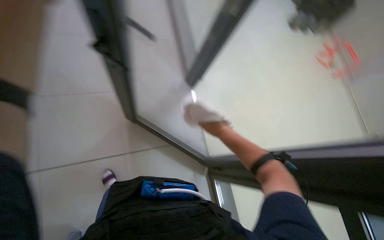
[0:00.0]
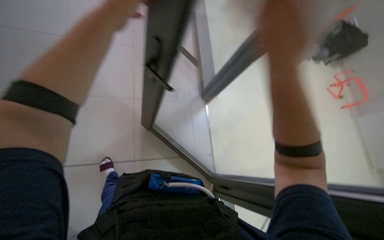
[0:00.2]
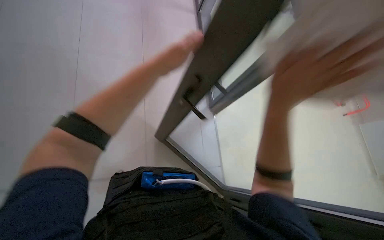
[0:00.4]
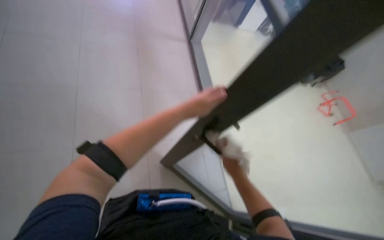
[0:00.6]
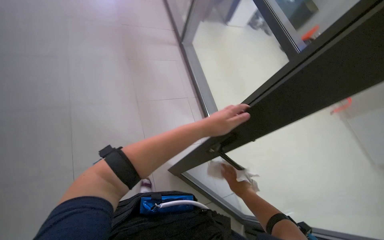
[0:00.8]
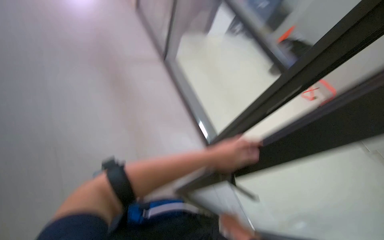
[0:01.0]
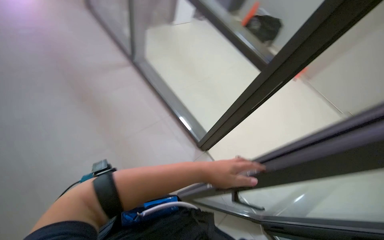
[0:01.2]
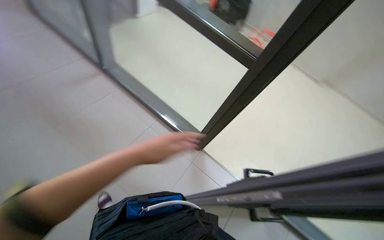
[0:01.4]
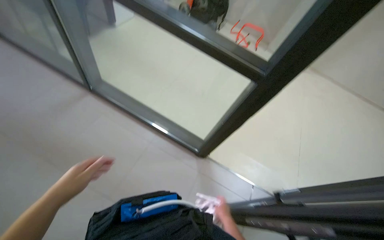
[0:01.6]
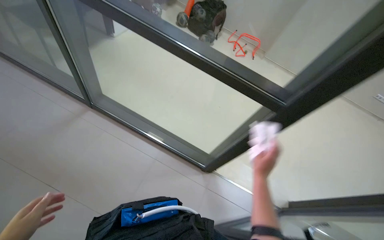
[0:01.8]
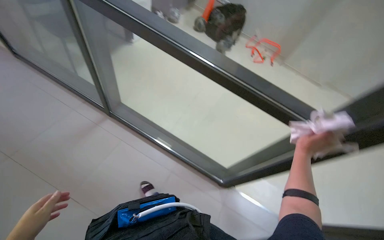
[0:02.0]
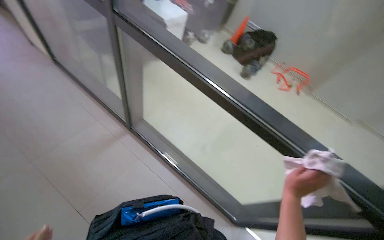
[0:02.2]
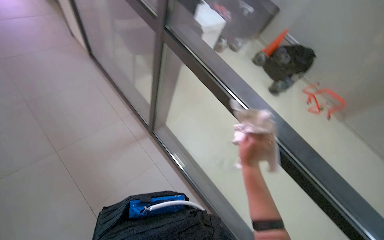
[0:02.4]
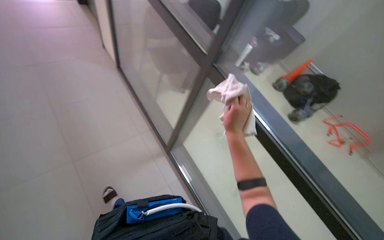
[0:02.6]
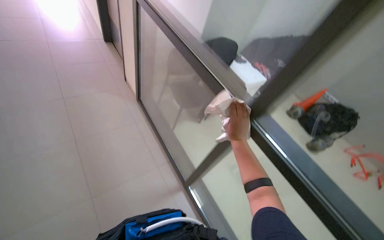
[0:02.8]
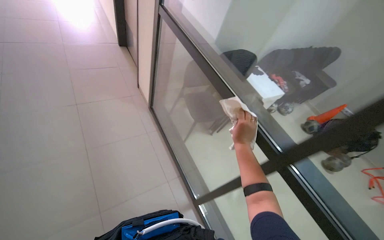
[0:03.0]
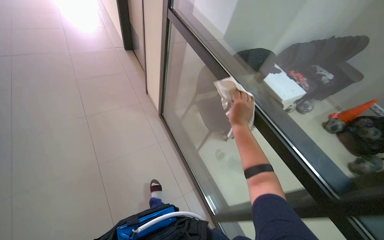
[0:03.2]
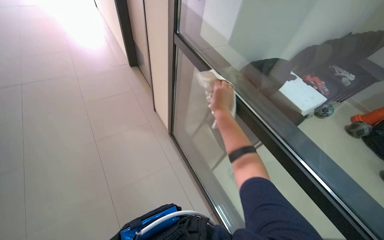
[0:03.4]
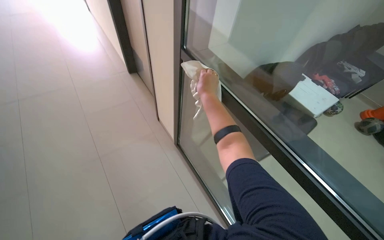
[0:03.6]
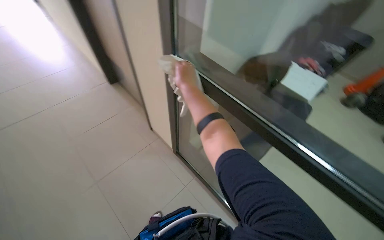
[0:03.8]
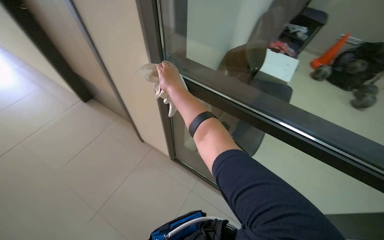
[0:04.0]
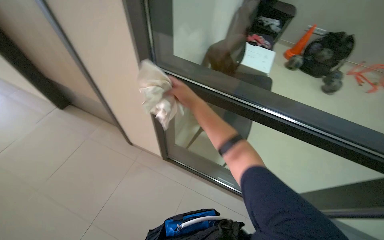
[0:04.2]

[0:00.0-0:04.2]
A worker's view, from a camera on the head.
Job: wiping surfaces.
The whole recording: Wiping window frames. The worker wipes the window frames with a white cloth.
0:00.0 to 0:01.4: The scene turns about 30 degrees counterclockwise in the picture.
0:01.4 to 0:02.8: The head rotates approximately 35 degrees to the left. The wearer looks about 25 degrees further upward.
0:02.8 to 0:04.2: The head travels about 40 cm. The scene rotates counterclockwise by approximately 30 degrees.

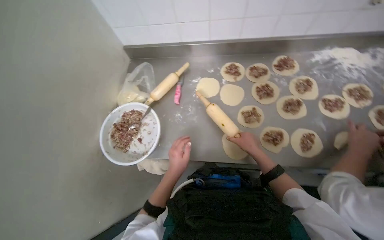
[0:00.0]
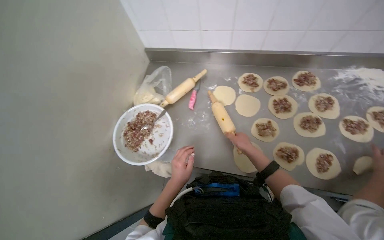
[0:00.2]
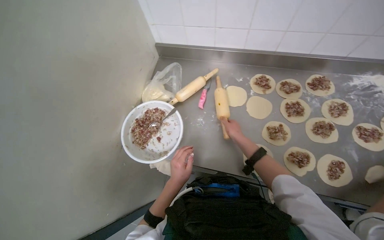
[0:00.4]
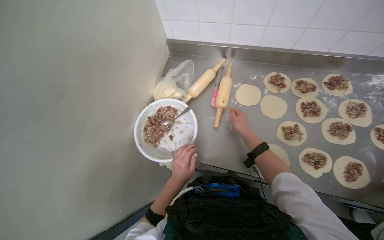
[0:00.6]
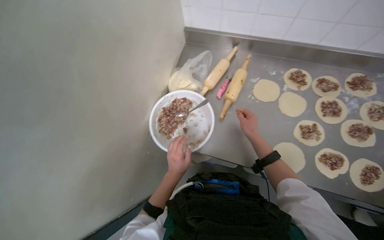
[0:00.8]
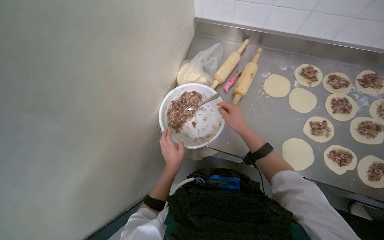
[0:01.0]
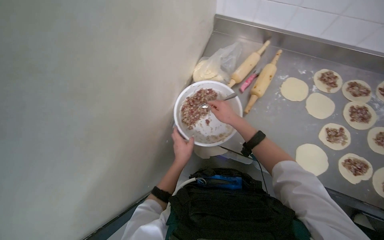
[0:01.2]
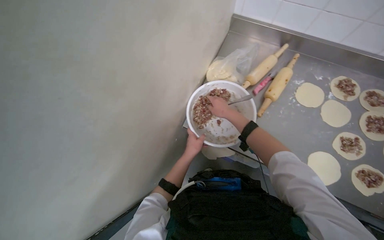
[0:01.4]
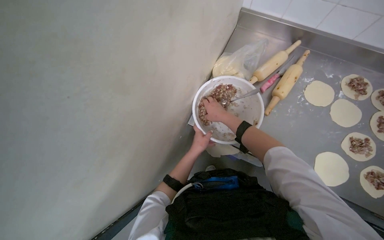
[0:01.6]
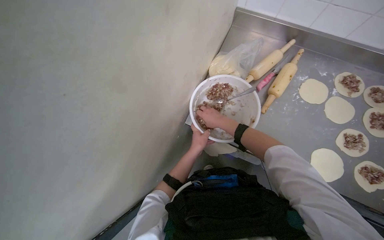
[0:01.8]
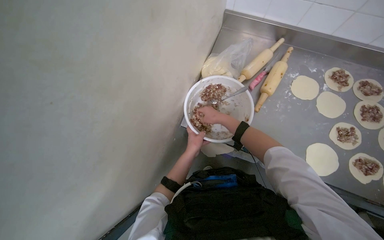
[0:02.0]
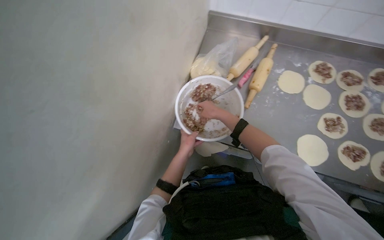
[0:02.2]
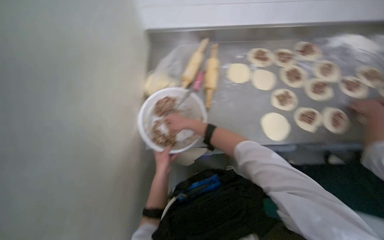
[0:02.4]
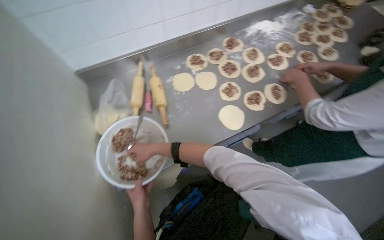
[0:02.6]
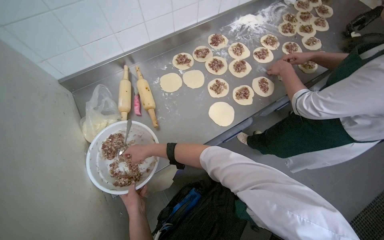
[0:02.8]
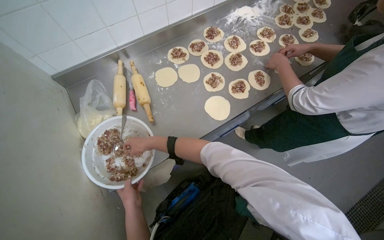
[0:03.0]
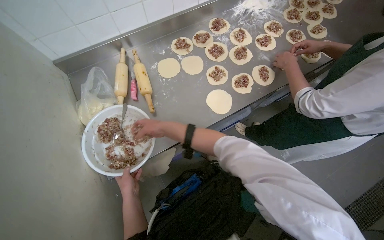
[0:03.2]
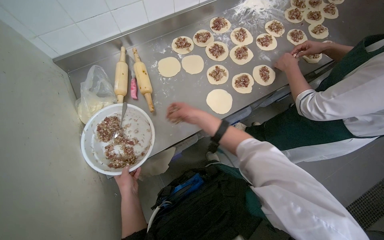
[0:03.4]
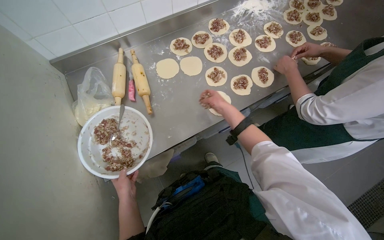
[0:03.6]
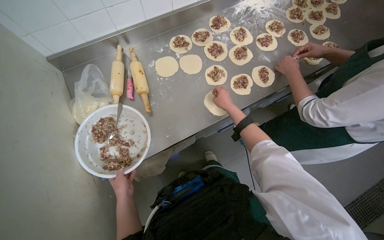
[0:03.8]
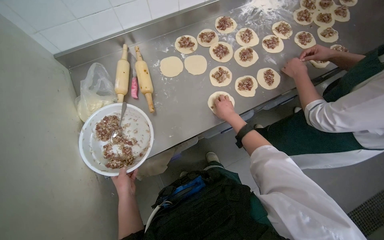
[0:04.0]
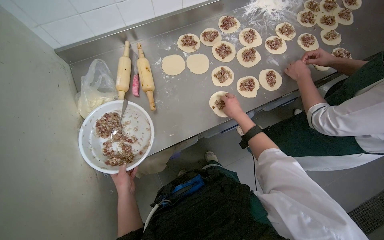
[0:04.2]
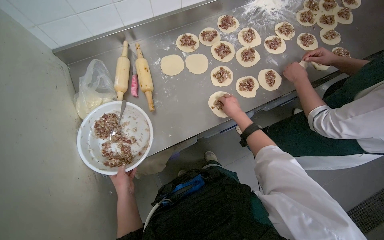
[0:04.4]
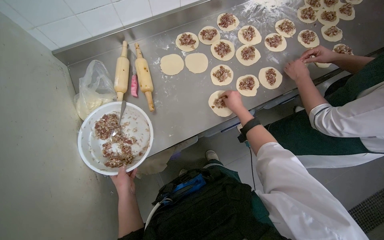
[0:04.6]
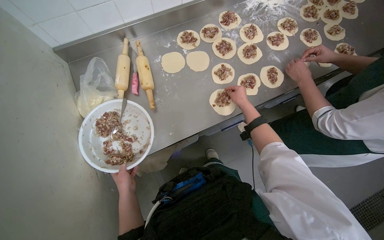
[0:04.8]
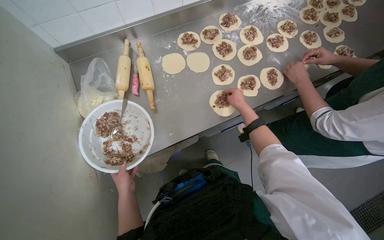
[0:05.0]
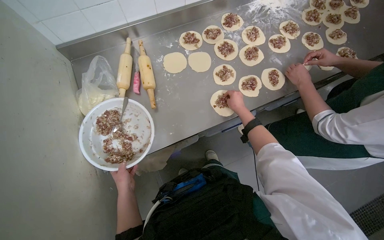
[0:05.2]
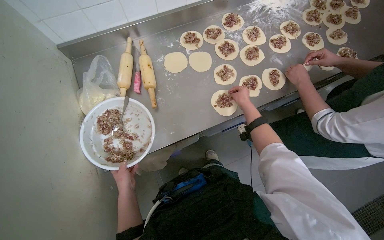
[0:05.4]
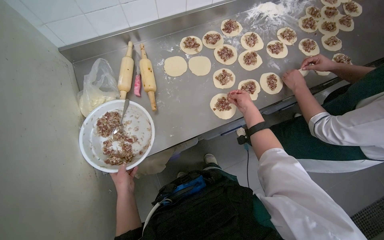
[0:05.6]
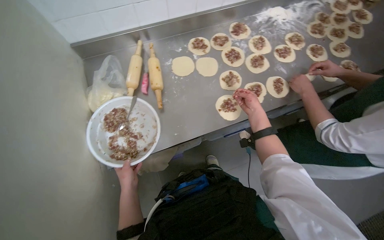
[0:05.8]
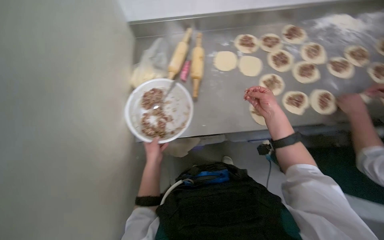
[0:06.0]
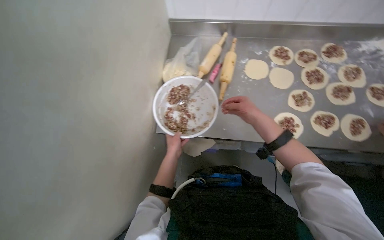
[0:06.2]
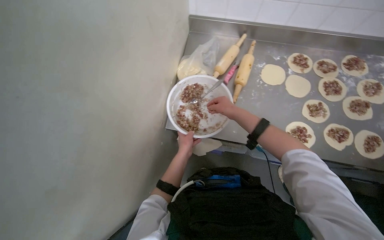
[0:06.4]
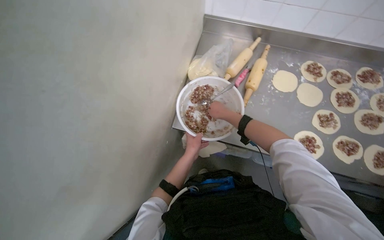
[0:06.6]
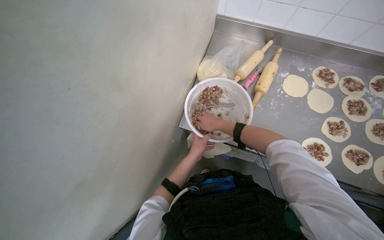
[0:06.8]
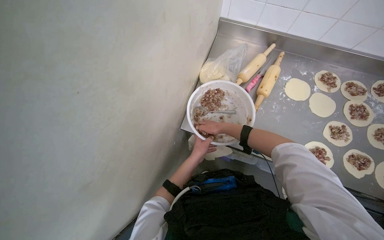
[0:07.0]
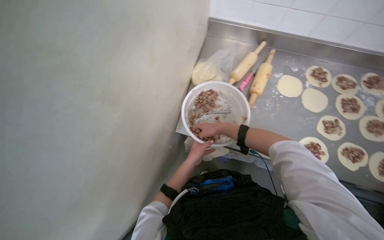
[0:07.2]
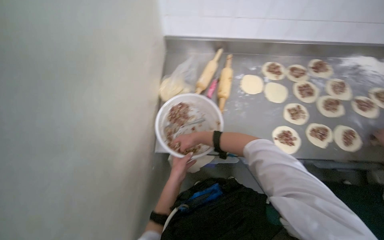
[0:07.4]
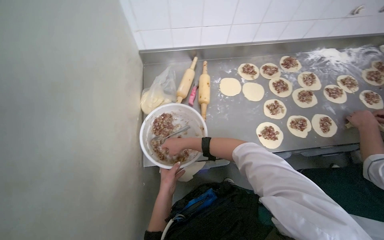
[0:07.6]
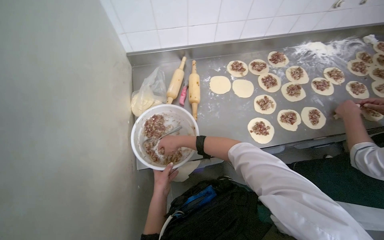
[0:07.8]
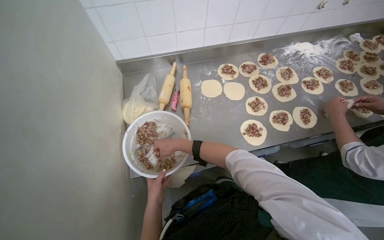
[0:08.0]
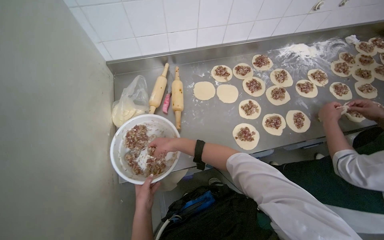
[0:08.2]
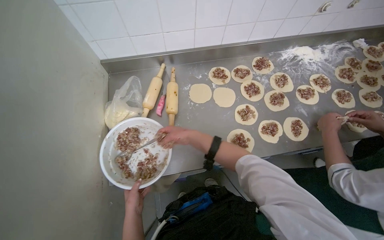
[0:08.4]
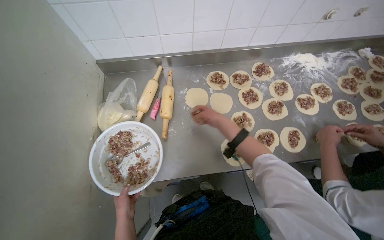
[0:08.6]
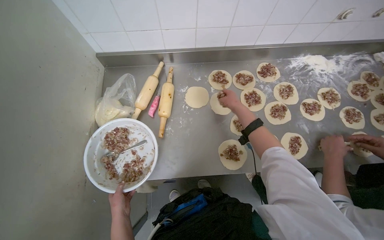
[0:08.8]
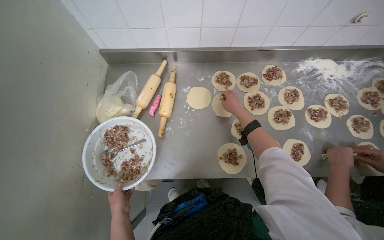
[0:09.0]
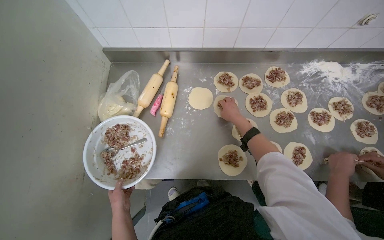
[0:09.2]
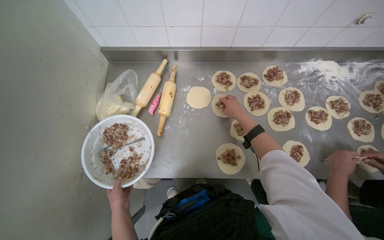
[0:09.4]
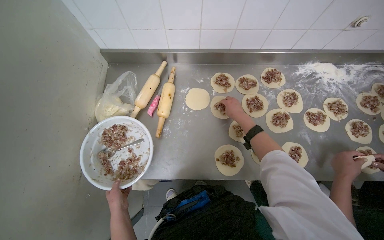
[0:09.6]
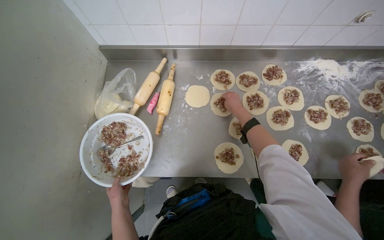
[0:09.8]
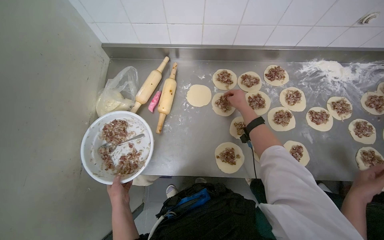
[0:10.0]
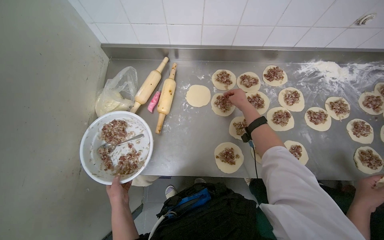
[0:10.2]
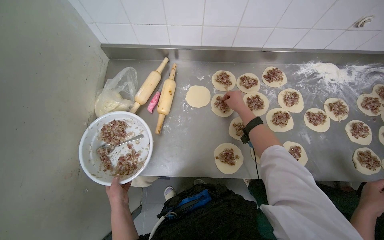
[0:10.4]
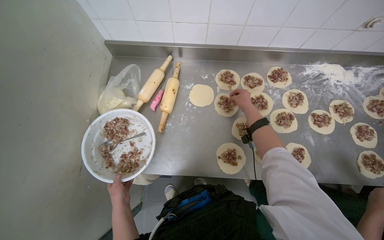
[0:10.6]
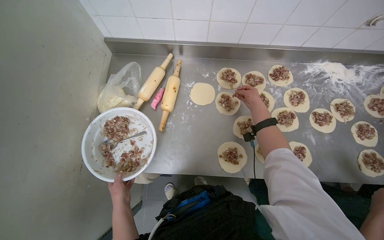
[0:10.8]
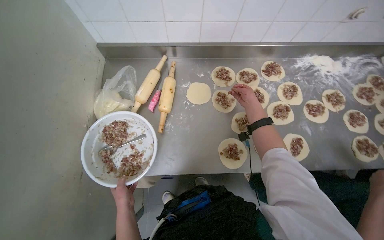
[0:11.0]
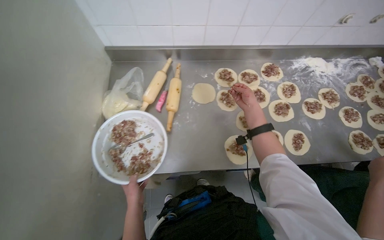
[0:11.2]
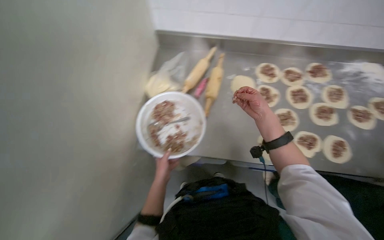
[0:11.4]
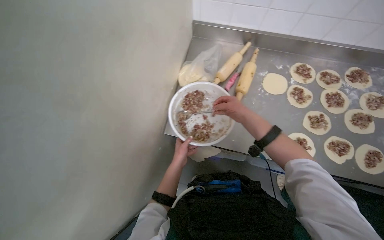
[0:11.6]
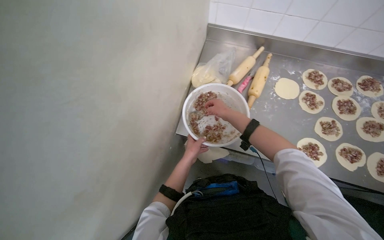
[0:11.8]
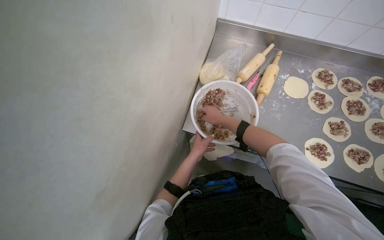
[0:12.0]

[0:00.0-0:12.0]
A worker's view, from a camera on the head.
Job: preparing food.
The whole recording: Placing filling onto dough circles. The worker spoons filling from a bowl and places it onto dough circles.
0:00.0 to 0:01.6: The right hand travels to the left by roughly 50 cm, while the left hand goes roughly 20 cm farther from the camera.
0:01.6 to 0:03.0: The wearer looks approximately 60 degrees further to the right.
0:03.0 to 0:04.4: The right hand shifts some 35 cm to the right.
0:07.6 to 0:09.0: The right hand goes roughly 50 cm to the right and up the picture.
0:09.0 to 0:10.4: The hands are busy where they are.
0:10.4 to 0:12.0: The right hand shifts some 50 cm to the left and down the picture.

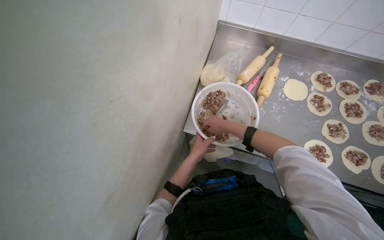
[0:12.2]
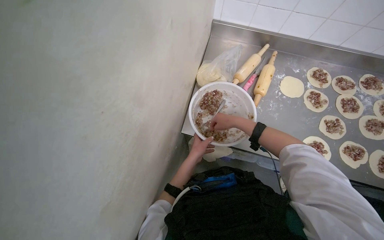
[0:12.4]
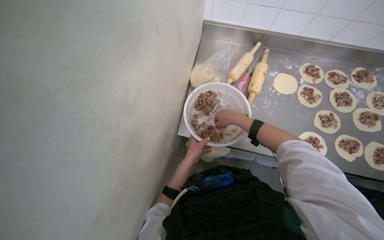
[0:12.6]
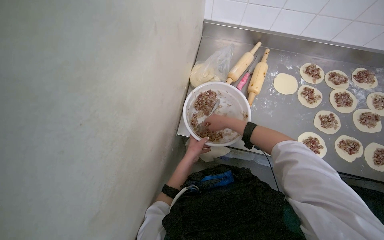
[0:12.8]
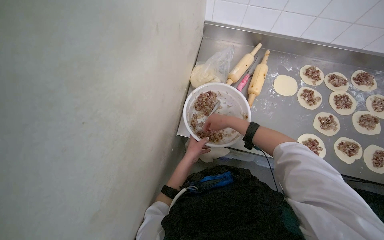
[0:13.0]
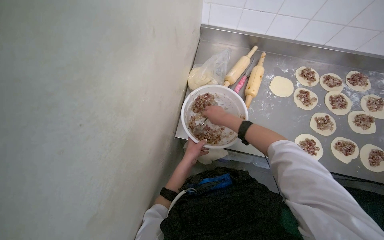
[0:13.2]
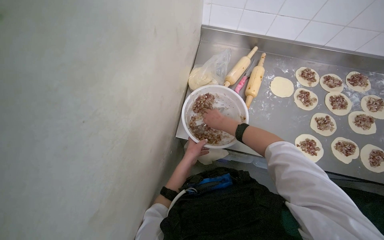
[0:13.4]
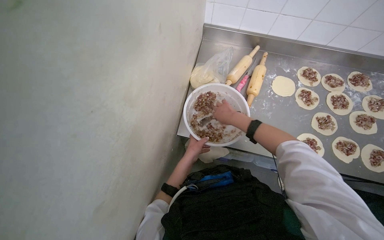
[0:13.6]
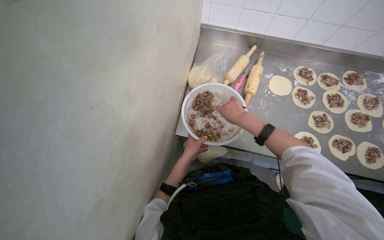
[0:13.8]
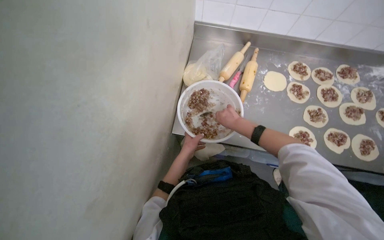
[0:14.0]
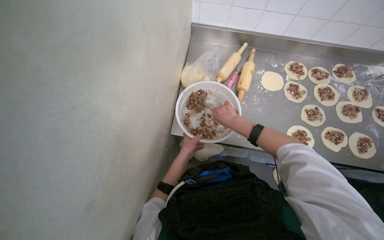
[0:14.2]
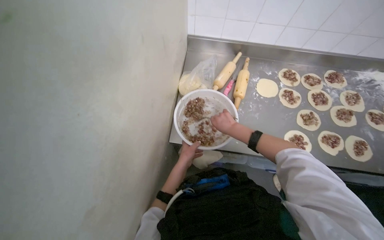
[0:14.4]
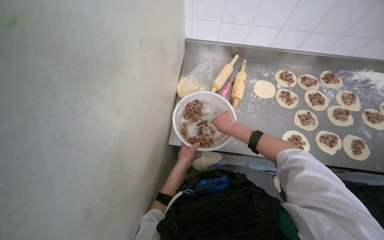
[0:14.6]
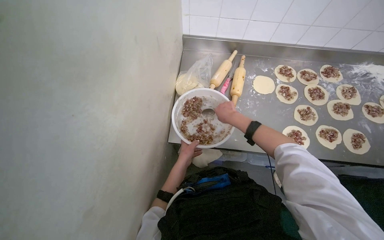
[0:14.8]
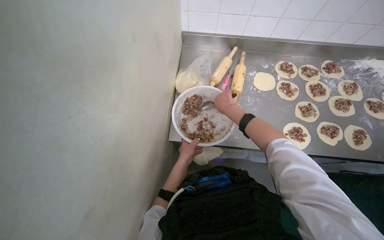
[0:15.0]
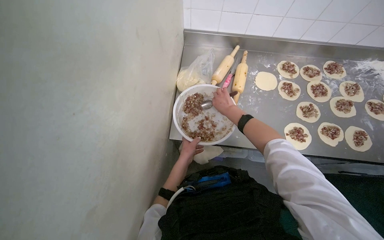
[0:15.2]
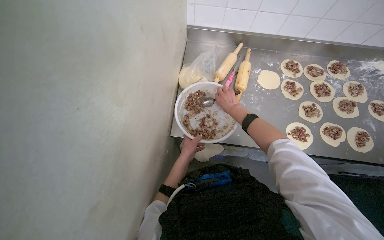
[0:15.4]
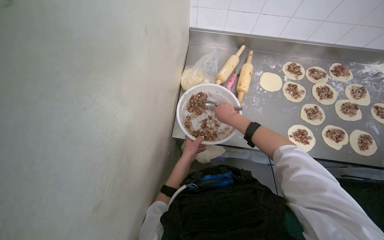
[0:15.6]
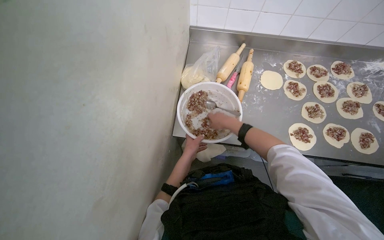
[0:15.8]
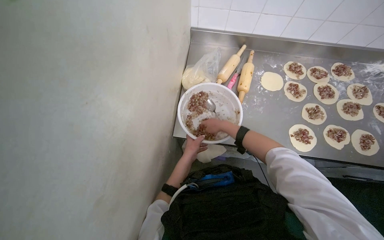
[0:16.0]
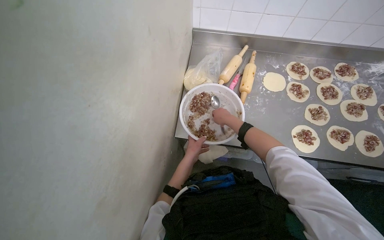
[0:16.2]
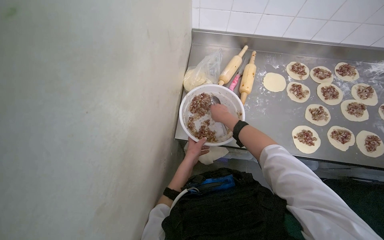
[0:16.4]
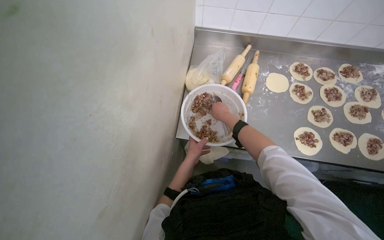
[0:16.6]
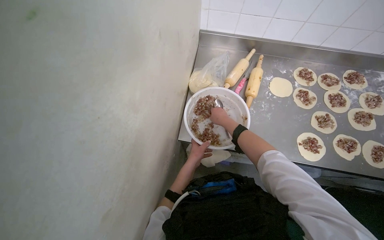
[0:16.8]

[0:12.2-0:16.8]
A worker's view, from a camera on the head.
Job: preparing food.
The whole recording: Placing filling onto dough circles. The worker spoons filling from a bowl and places it onto dough circles.
0:12.2 to 0:13.8: The right hand moves nearer to the camera, about 10 cm.
0:13.8 to 0:15.2: The hands are busy where they are.
0:15.2 to 0:16.8: The hands work in one place, with small movements.
